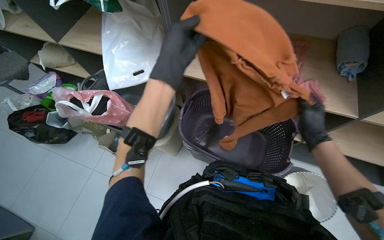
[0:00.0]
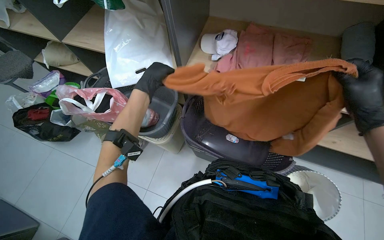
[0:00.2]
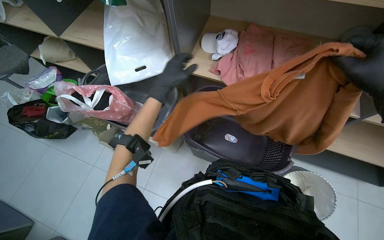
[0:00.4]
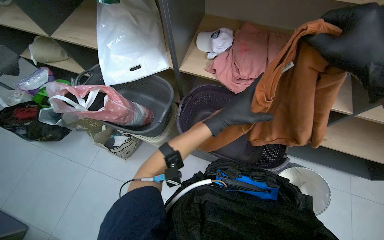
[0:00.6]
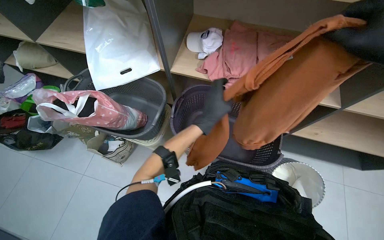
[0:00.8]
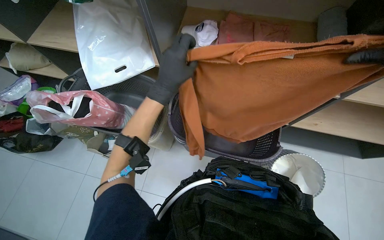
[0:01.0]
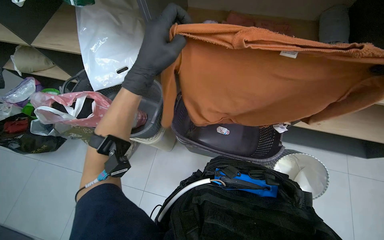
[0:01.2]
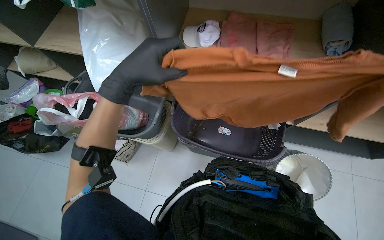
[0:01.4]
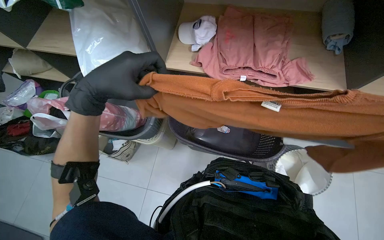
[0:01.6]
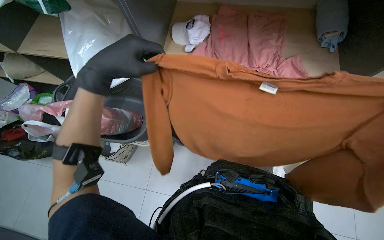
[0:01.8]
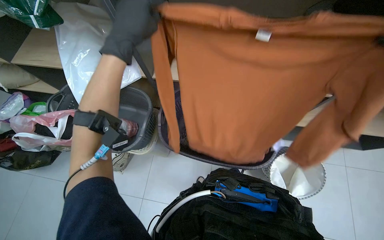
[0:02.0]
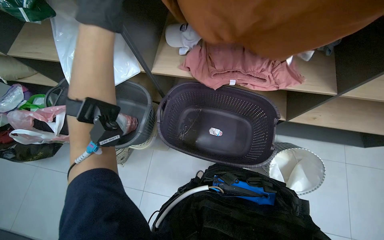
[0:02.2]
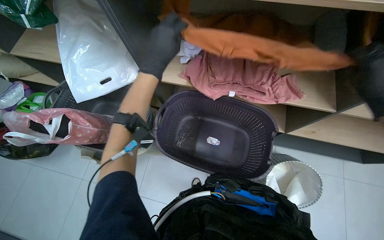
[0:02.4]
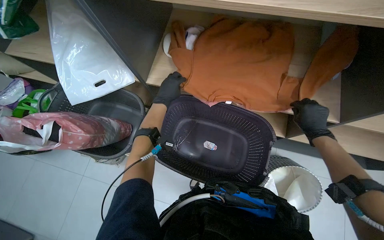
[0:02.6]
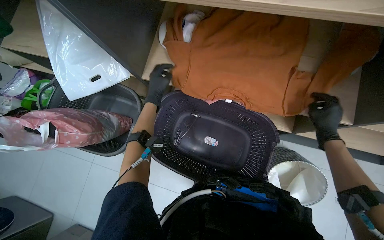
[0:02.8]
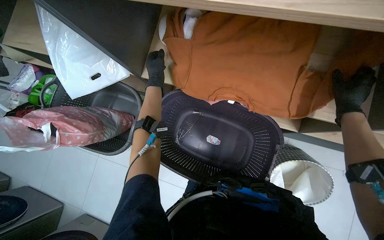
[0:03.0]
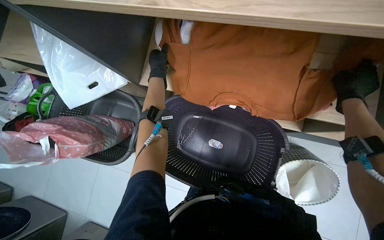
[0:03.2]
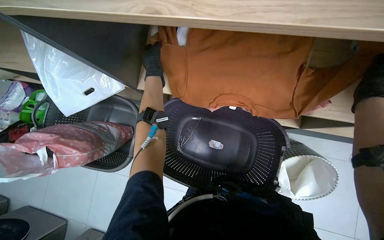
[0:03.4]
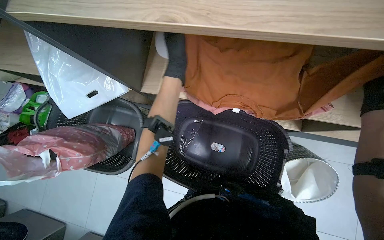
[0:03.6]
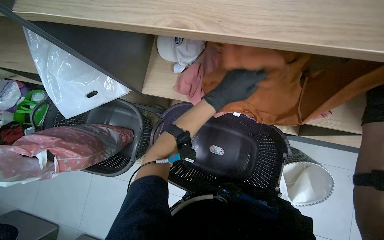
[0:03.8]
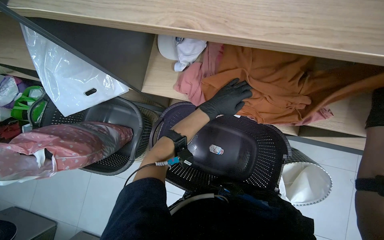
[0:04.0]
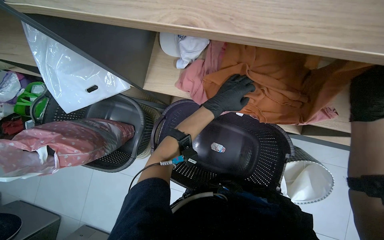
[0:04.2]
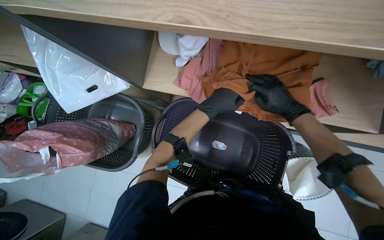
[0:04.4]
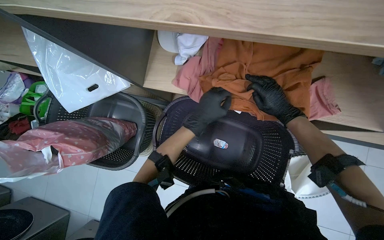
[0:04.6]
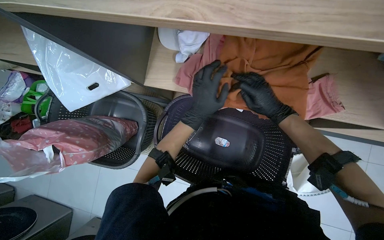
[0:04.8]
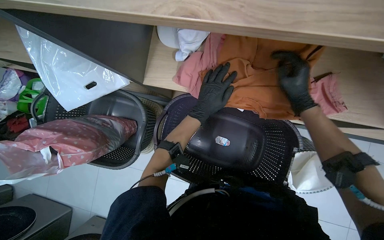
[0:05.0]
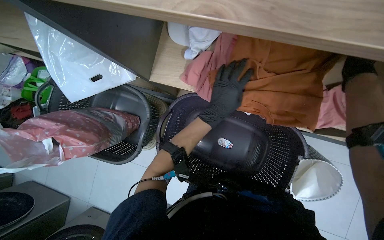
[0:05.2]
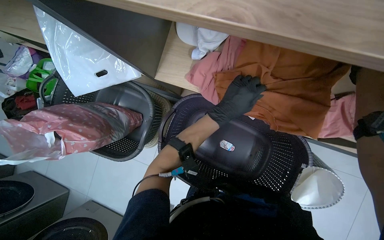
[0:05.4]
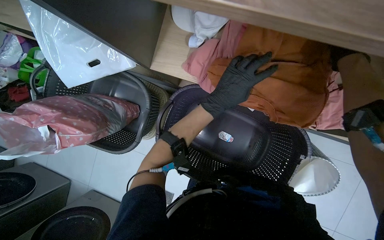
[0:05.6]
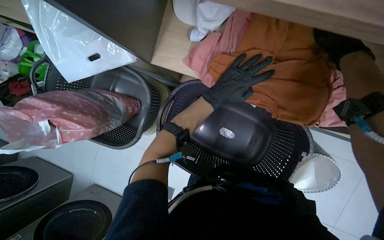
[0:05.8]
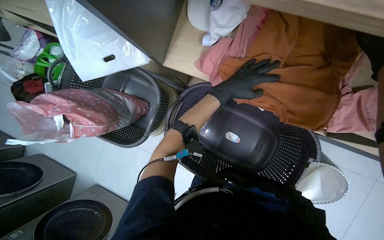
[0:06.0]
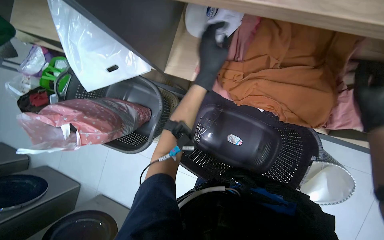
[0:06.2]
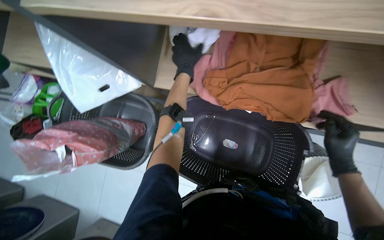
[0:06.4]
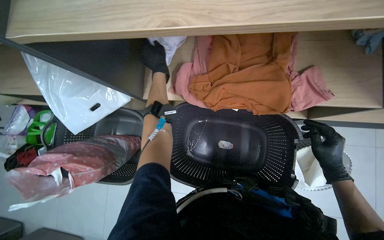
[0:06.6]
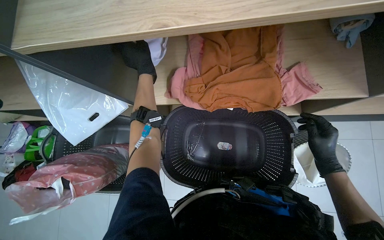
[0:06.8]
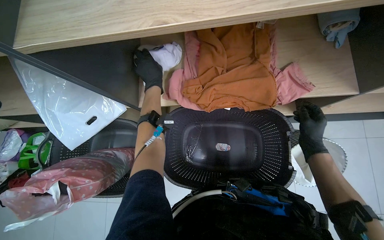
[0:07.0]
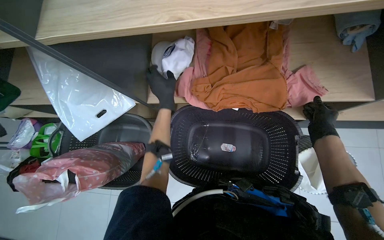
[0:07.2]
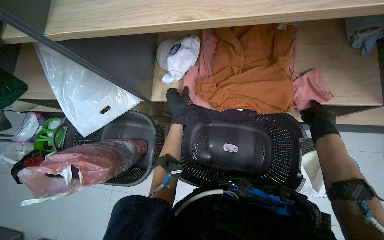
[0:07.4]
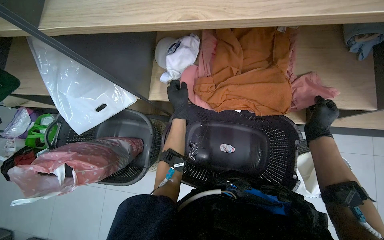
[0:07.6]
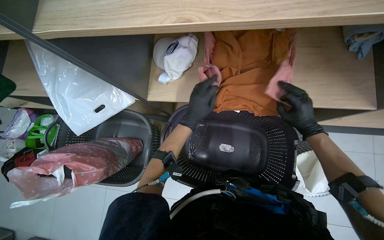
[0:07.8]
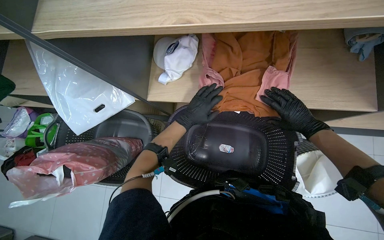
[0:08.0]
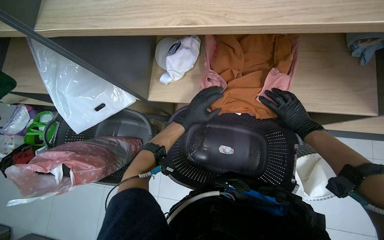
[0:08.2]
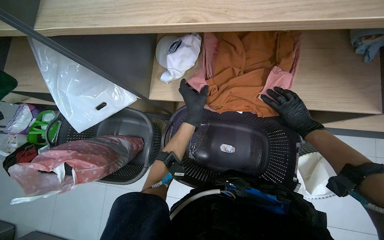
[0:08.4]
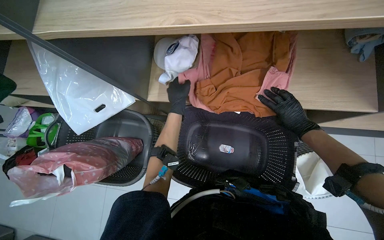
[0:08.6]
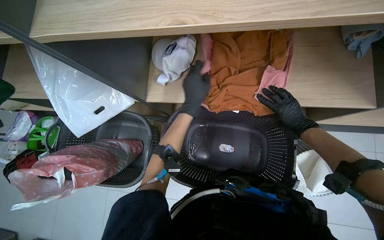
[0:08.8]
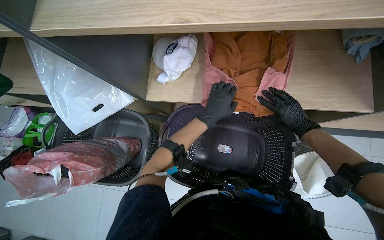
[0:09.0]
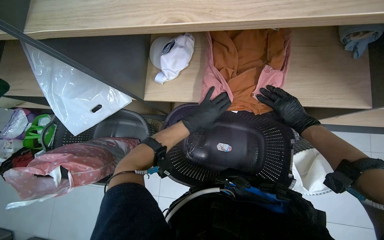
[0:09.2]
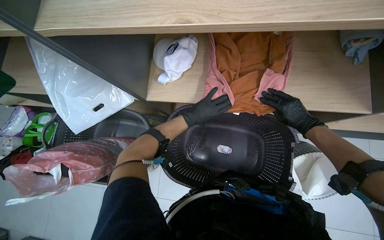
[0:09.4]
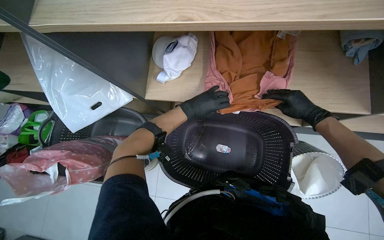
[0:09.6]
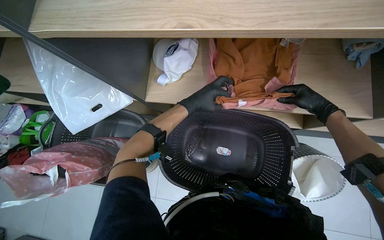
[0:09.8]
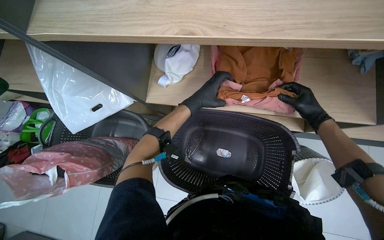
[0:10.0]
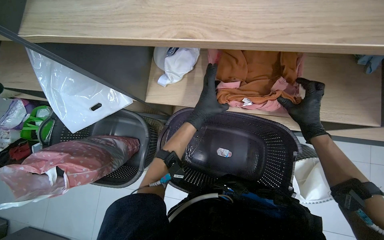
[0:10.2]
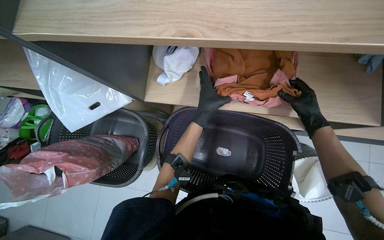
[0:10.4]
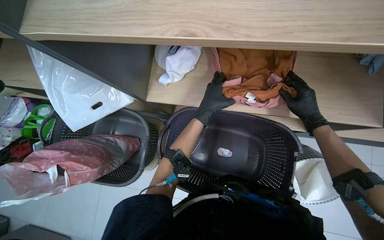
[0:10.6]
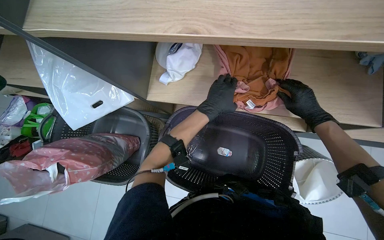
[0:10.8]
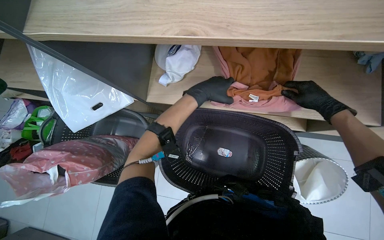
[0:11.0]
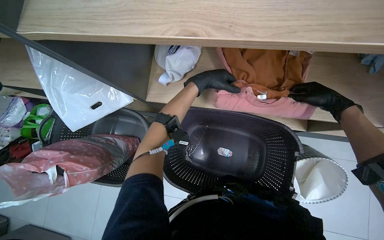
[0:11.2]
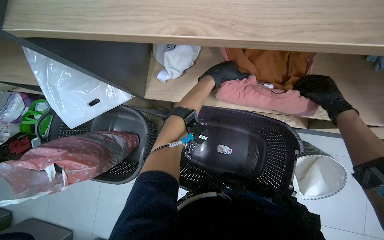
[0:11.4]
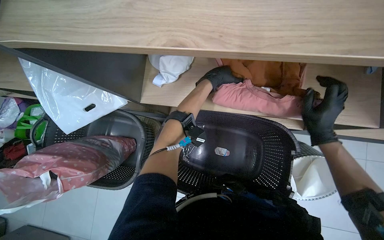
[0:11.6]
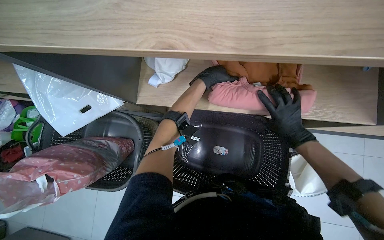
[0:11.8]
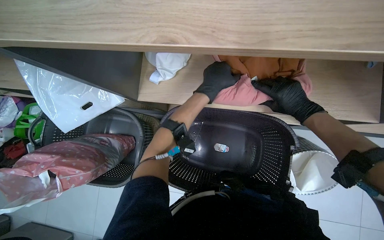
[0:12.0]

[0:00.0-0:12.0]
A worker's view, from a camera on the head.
Job: managing laundry.
The whole recording: Folding and organizing laundry. The worker folds and organizes various clothes, placing them into baskets, on shelves, and into bags.
0:00.0 to 0:01.6: The left hand moves left and right over roughly 30 cm, changing direction 2 times.
0:01.6 to 0:03.0: The left hand travels farther from the camera and up the picture by some 40 cm.
0:06.0 to 0:07.6: The view tips upward by approximately 15 degrees. The left hand travels to the left by about 10 cm.
0:07.6 to 0:09.0: The left hand shifts some 10 cm to the right.
0:10.4 to 0:12.0: The left hand goes about 10 cm up the picture.

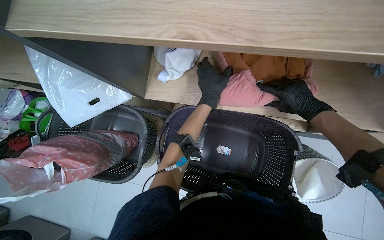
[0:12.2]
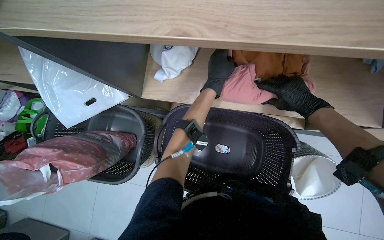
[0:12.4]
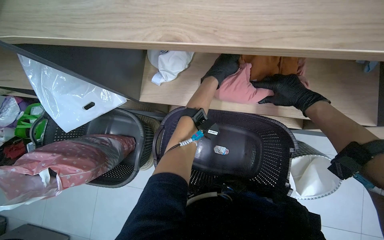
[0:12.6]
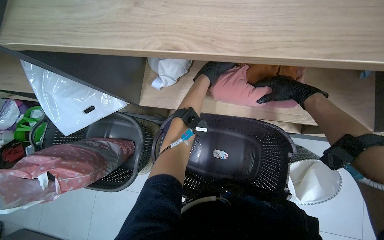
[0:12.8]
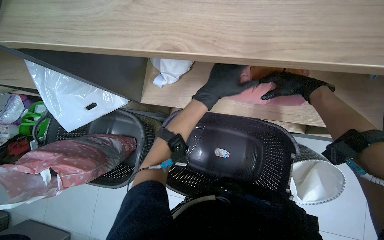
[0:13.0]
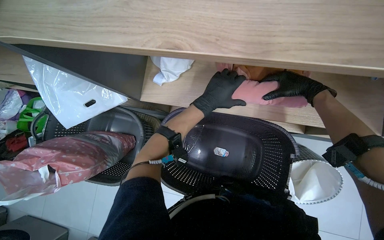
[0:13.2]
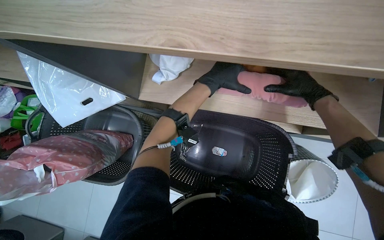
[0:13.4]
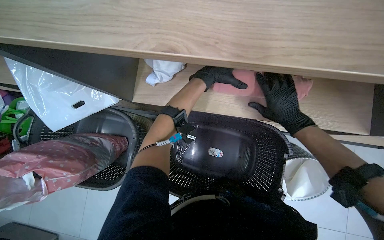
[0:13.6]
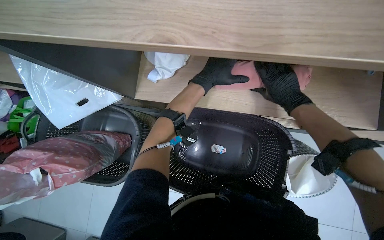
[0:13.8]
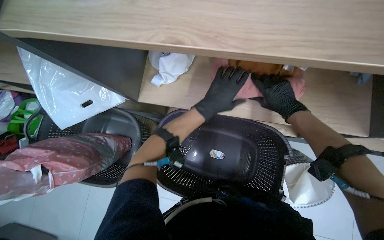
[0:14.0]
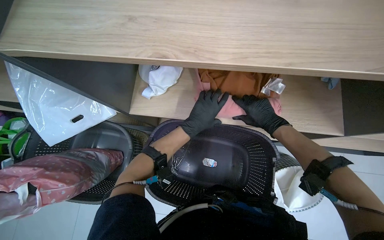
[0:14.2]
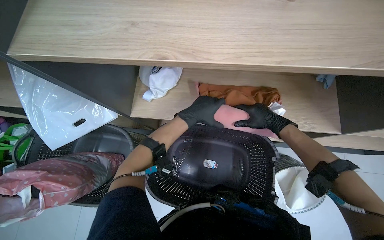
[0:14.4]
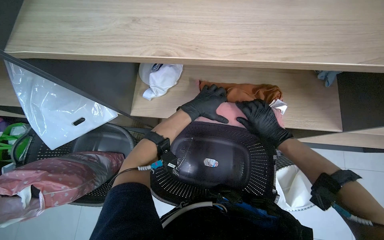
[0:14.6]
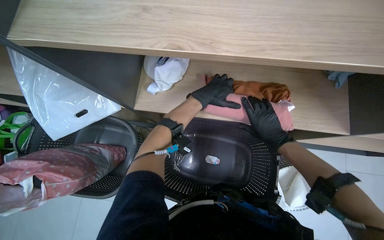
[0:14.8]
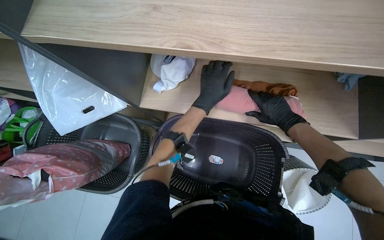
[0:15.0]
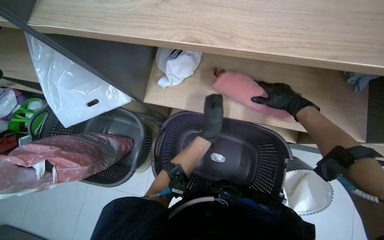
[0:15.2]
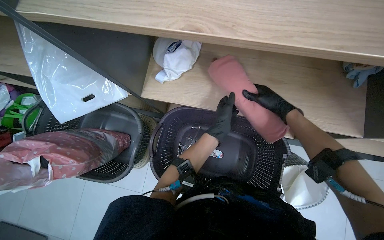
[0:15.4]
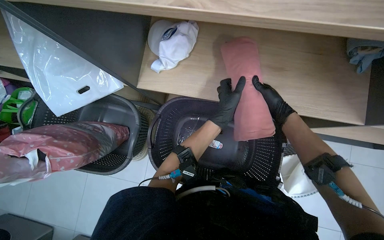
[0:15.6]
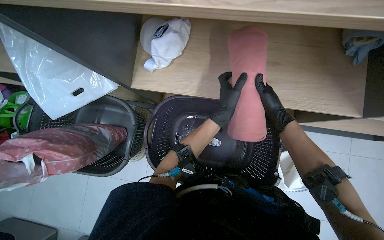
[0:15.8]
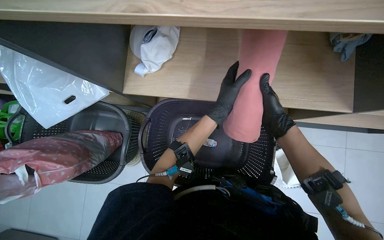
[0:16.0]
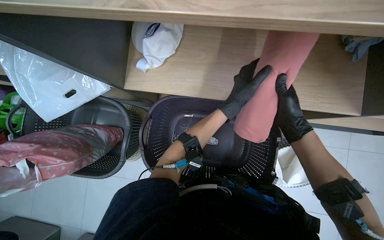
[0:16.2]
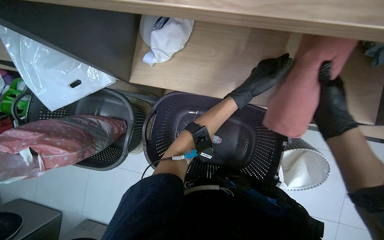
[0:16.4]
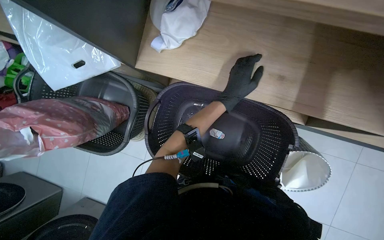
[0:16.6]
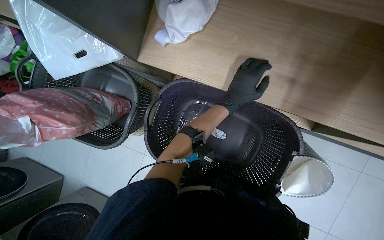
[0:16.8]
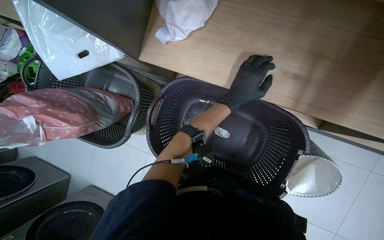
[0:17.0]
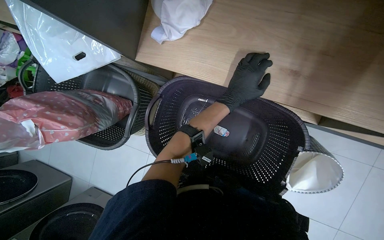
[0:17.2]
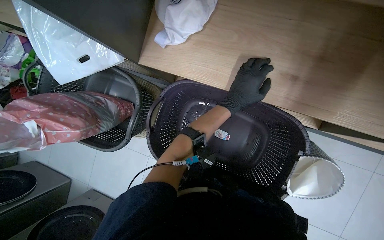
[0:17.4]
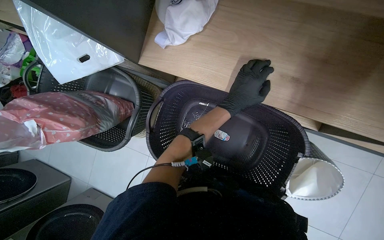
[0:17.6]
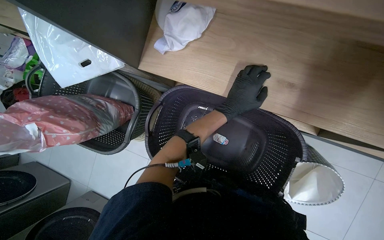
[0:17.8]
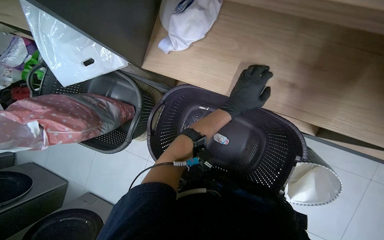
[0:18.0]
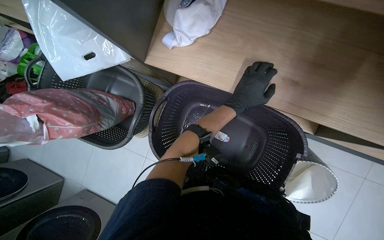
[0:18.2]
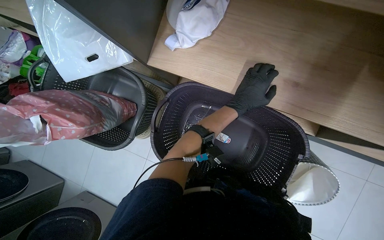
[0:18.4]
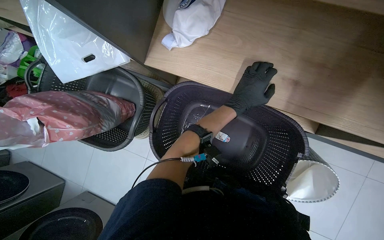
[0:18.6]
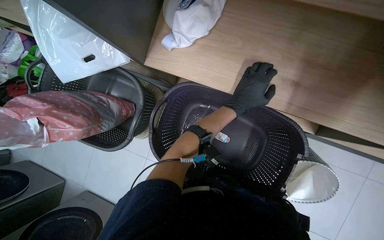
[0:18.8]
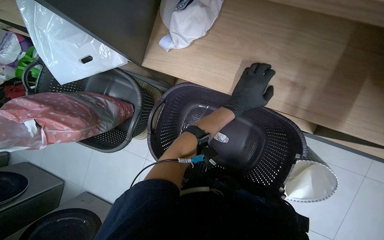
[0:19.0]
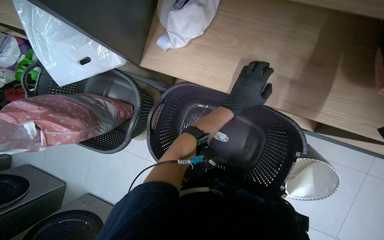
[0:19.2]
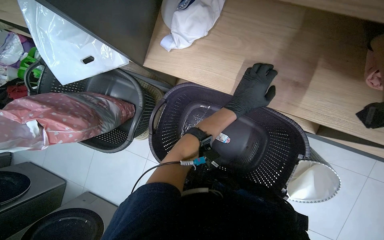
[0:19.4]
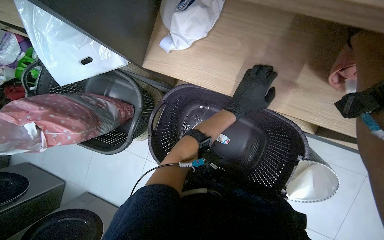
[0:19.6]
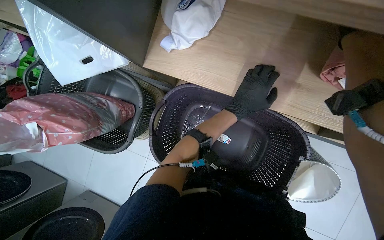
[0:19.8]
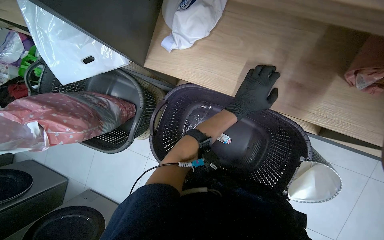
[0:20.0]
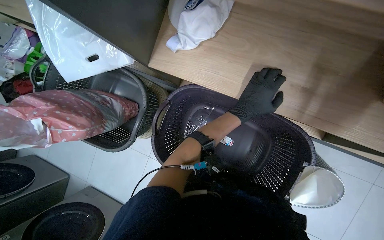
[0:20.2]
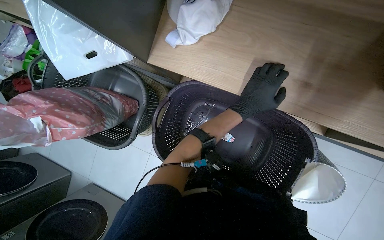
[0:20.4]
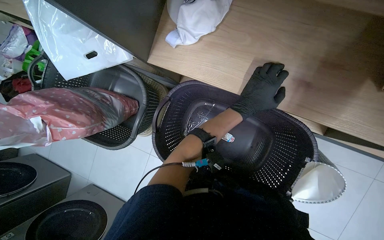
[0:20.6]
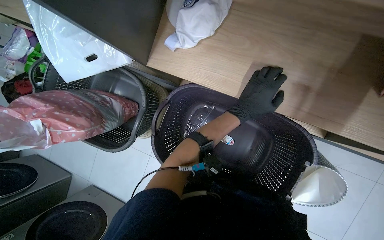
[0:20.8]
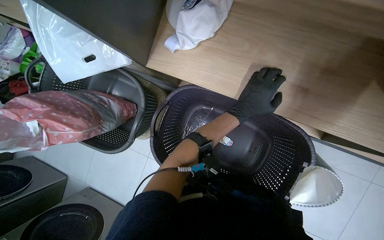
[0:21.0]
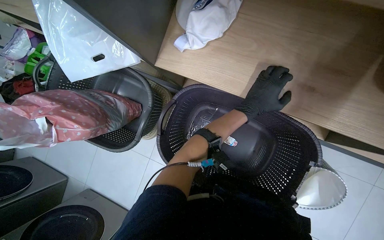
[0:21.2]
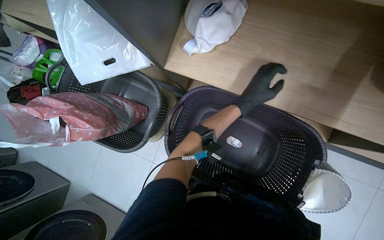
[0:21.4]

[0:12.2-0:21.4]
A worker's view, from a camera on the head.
Job: managing laundry.
The whole recording: Folding and organizing laundry. The worker folds and organizes various clothes, placing them into baskets, on shelves, and into bags.
0:12.2 to 0:13.8: The left hand moves up and down the picture over some 10 cm, changing direction 2 times.
0:13.8 to 0:15.2: The left hand swings up and down the picture, roughly 15 cm each way, with 2 reversals.
0:15.2 to 0:16.8: The view tilts approximately 15 degrees downward.
